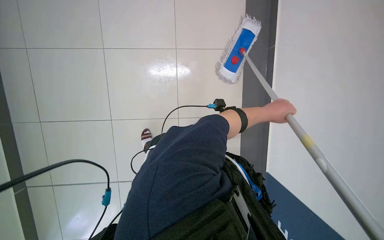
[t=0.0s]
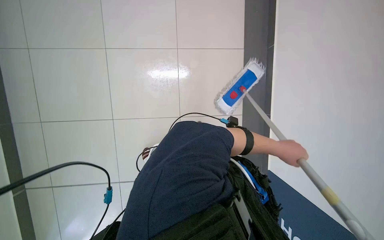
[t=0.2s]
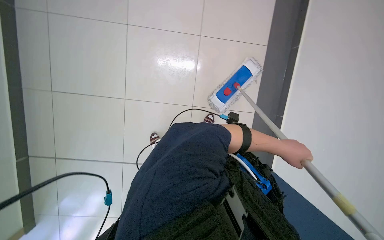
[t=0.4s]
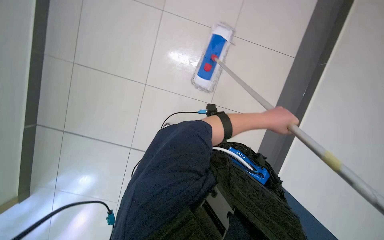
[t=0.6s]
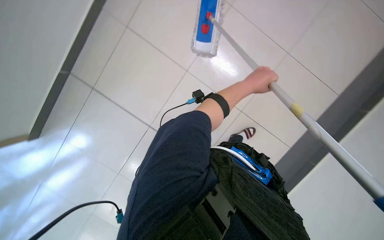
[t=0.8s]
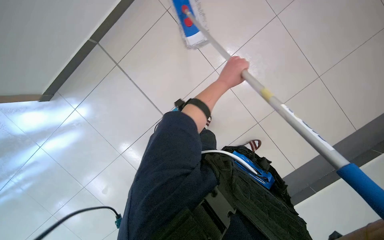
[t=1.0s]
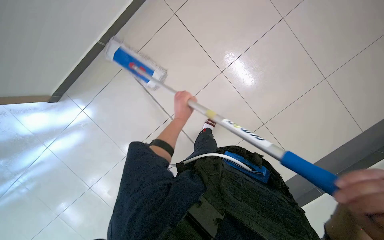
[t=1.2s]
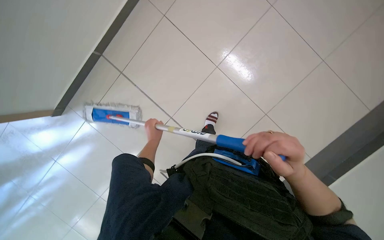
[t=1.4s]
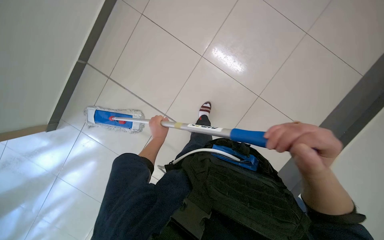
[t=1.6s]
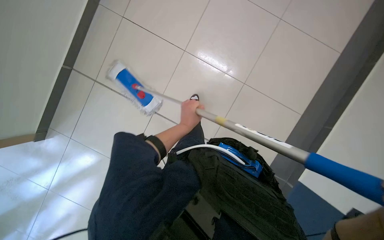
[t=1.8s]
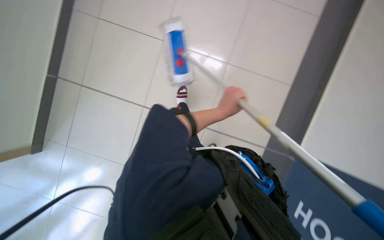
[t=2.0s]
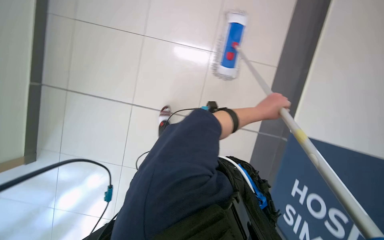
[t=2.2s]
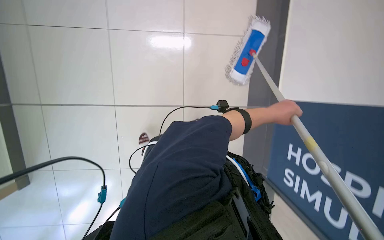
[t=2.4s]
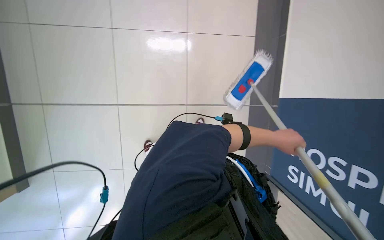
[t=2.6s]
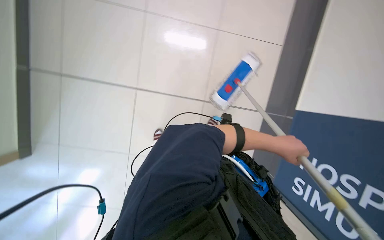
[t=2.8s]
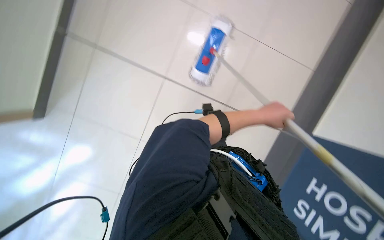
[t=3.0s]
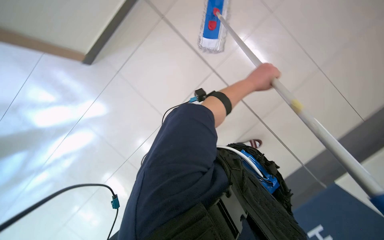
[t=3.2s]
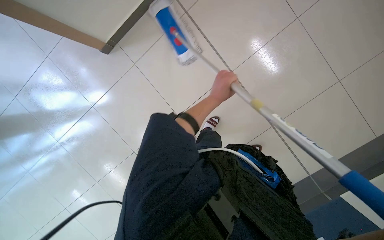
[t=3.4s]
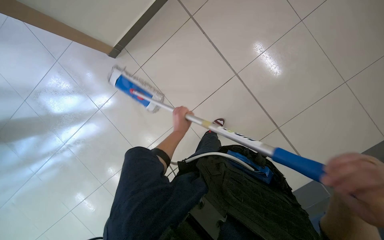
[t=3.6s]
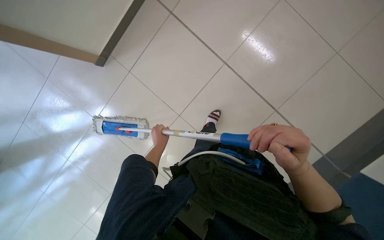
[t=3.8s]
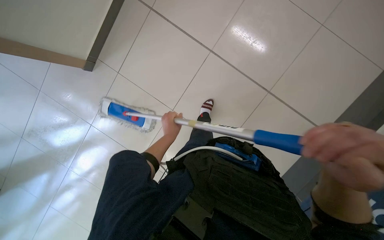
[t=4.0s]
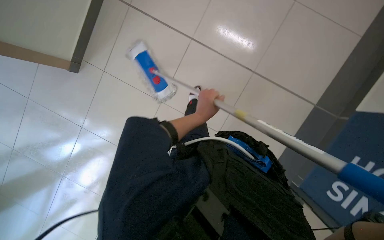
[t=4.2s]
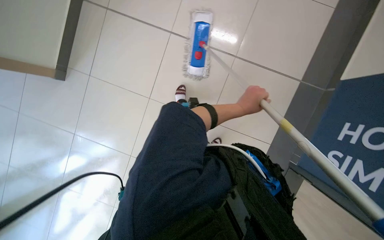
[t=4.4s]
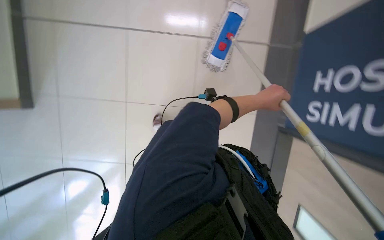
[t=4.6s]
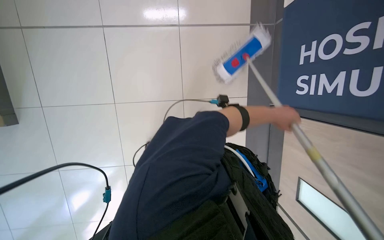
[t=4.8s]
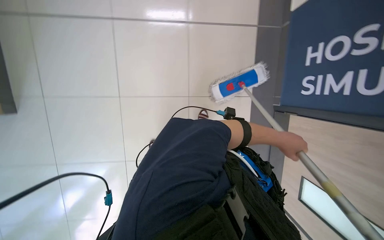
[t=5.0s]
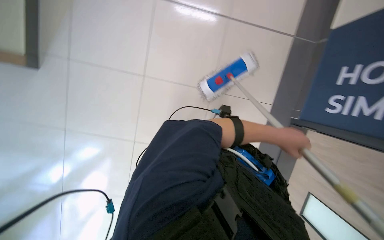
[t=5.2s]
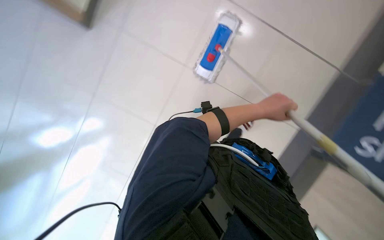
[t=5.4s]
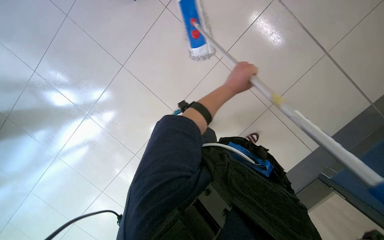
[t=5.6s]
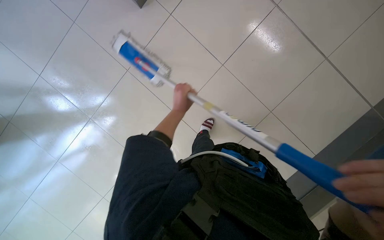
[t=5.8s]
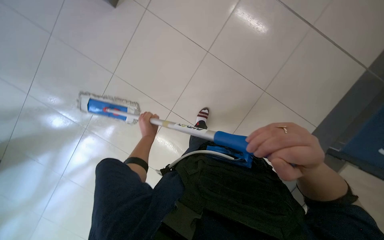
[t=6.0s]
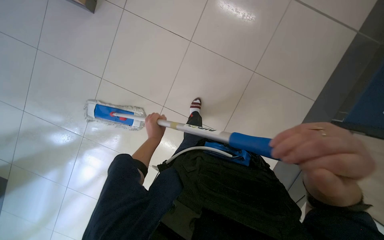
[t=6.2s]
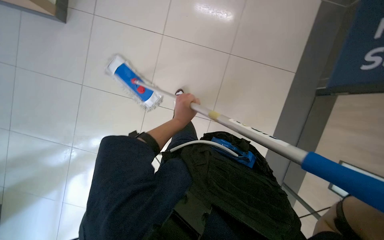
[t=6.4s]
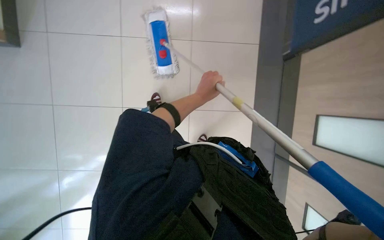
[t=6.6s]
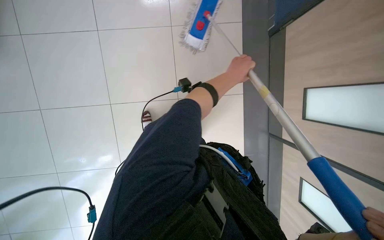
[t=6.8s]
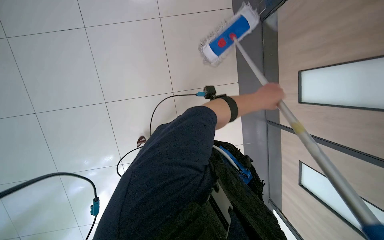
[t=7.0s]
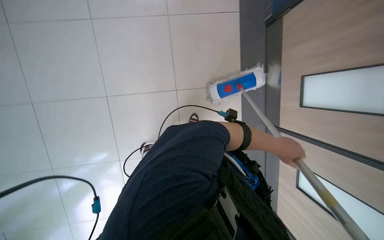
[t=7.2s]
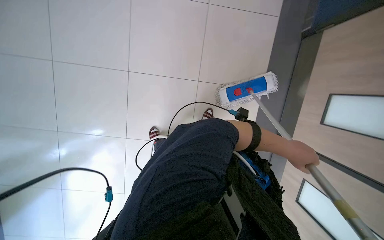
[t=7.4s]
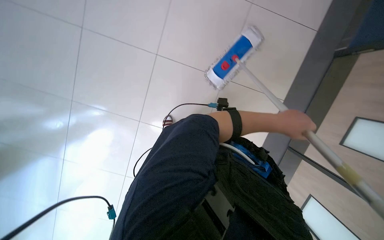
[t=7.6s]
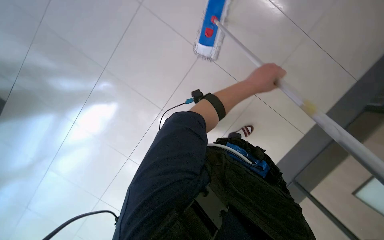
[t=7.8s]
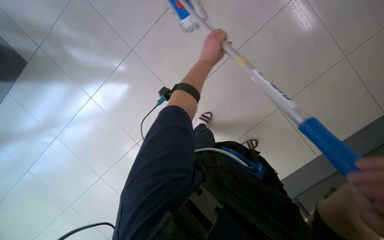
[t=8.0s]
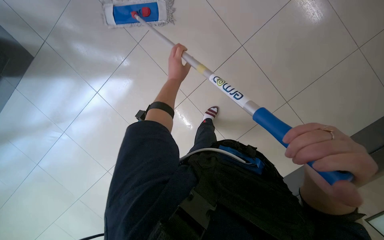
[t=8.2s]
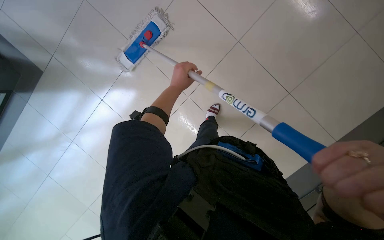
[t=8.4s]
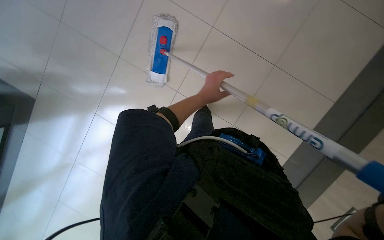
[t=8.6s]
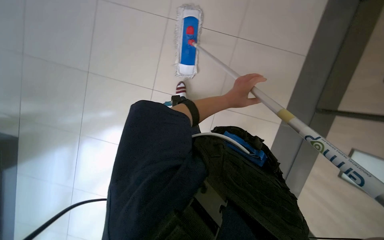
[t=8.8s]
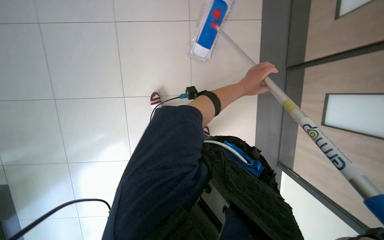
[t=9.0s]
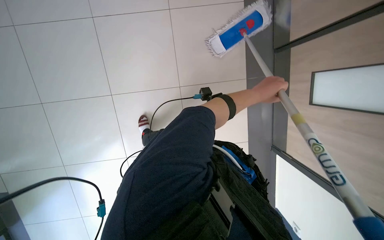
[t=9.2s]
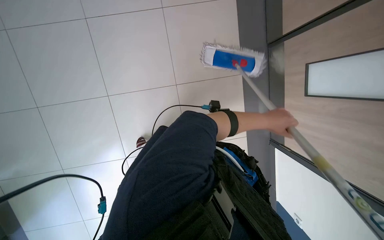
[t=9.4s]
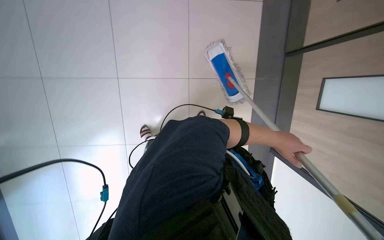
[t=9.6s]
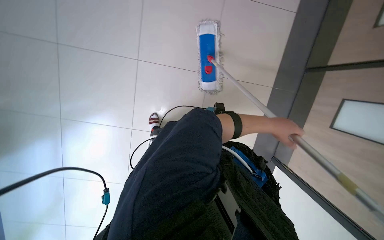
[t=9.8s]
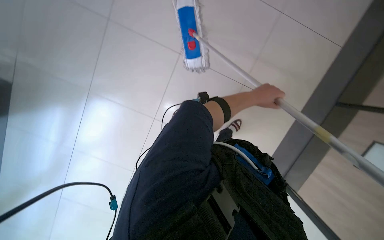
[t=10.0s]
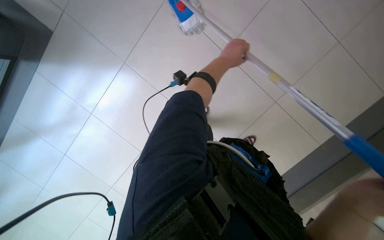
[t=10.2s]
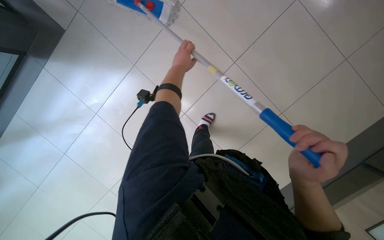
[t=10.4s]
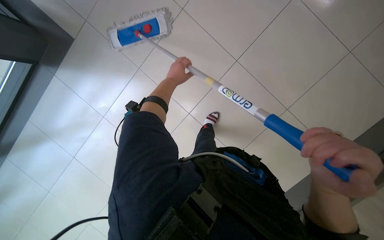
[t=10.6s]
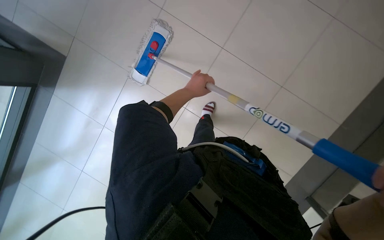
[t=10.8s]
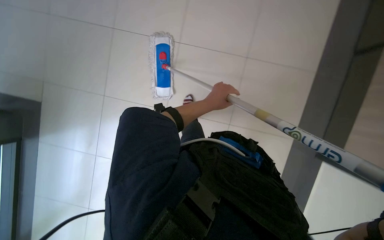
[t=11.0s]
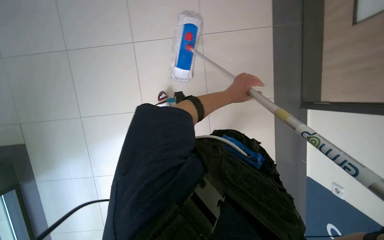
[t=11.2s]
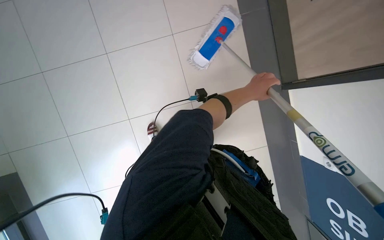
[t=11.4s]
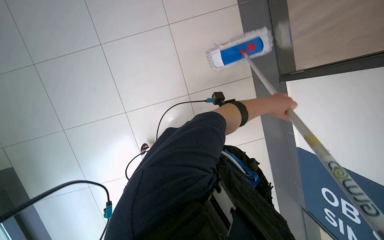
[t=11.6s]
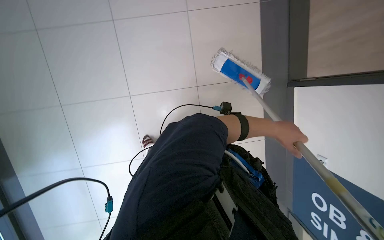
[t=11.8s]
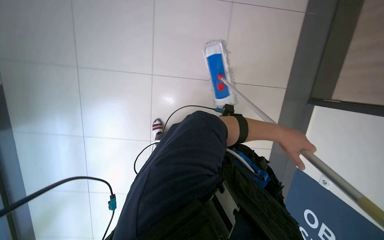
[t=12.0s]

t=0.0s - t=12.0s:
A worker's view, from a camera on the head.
Job: mopping floor.
The whole recording: Mopping tiled floor. The worker mops the tiled floor, occasionally moving the mop bucket and cleaning the mop head.
t=0.0s - t=1.6s: The left hand moves to the left and farther from the camera, approximately 35 cm.
t=1.6s - t=3.0s: The left hand shifts about 25 cm to the right and nearer to the camera.
t=3.0s - t=4.4s: The left hand moves about 30 cm to the left and comes back.
t=4.4s - t=6.0s: The view tips downward by some 15 degrees. The scene rotates counterclockwise by roughly 45 degrees.
t=7.6s - t=9.0s: The camera sweeps to the left, by about 30 degrees. The view tips downward by some 10 degrees. The left hand travels farther from the camera by about 15 cm, and reaches approximately 30 cm to the left, then returns.

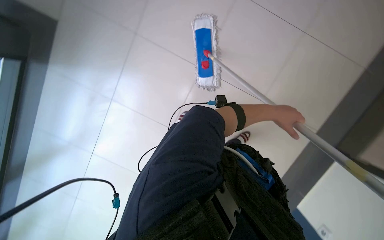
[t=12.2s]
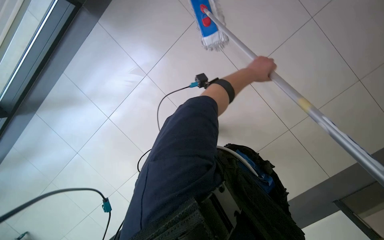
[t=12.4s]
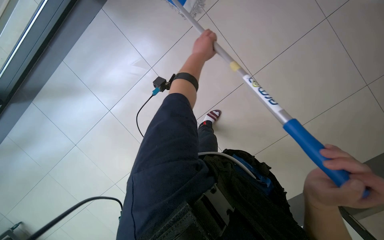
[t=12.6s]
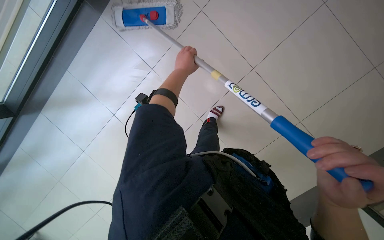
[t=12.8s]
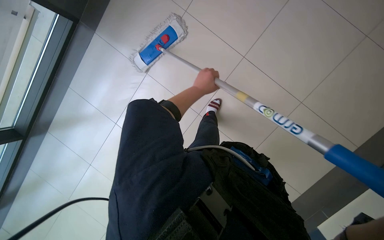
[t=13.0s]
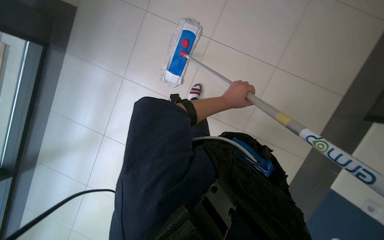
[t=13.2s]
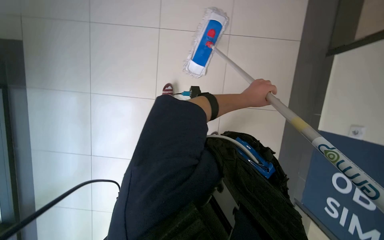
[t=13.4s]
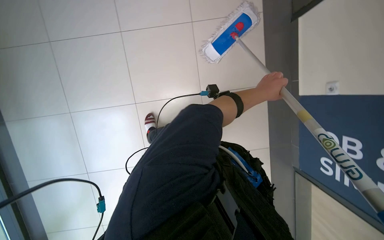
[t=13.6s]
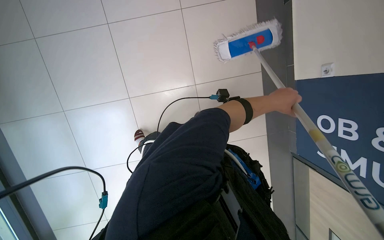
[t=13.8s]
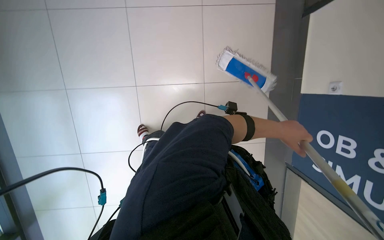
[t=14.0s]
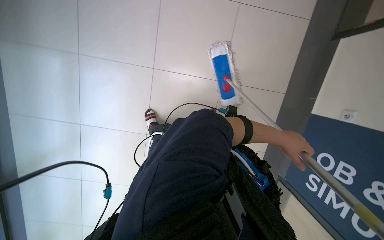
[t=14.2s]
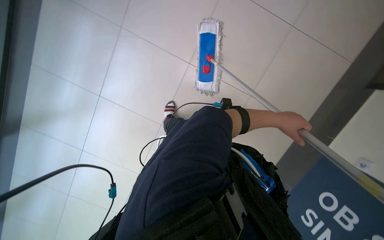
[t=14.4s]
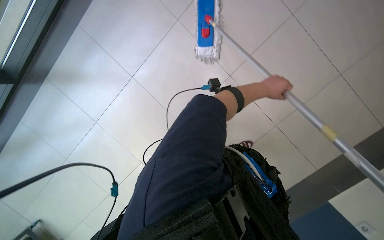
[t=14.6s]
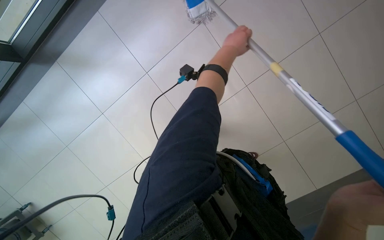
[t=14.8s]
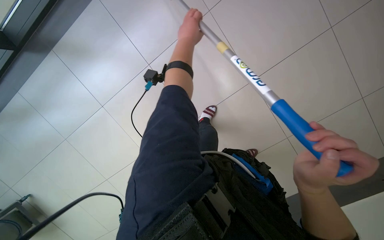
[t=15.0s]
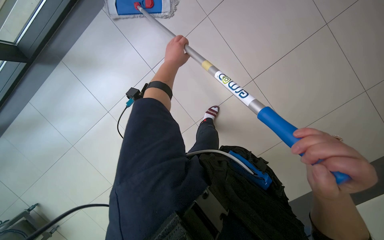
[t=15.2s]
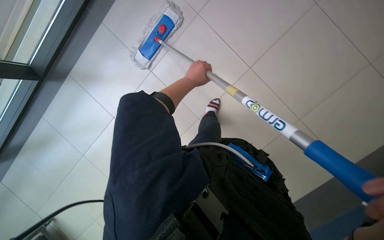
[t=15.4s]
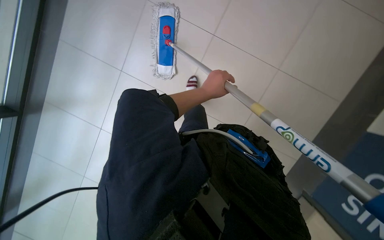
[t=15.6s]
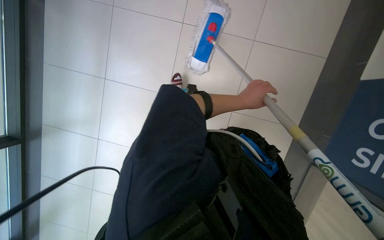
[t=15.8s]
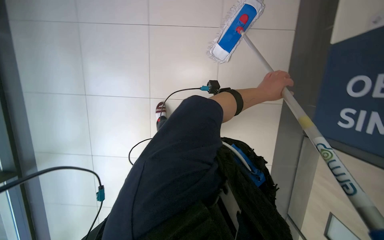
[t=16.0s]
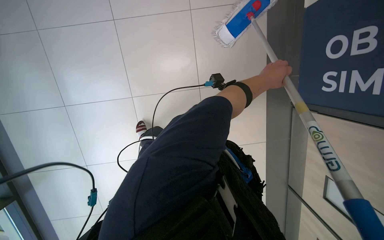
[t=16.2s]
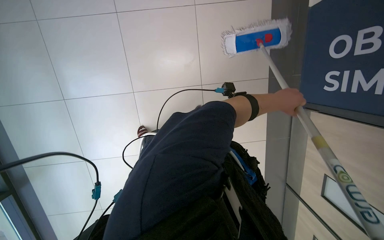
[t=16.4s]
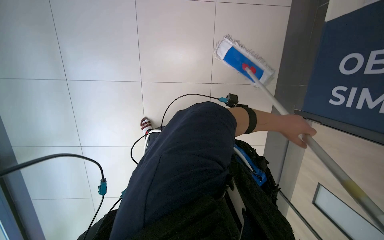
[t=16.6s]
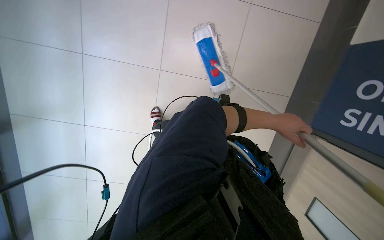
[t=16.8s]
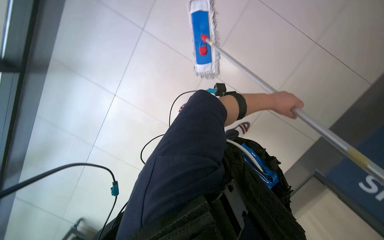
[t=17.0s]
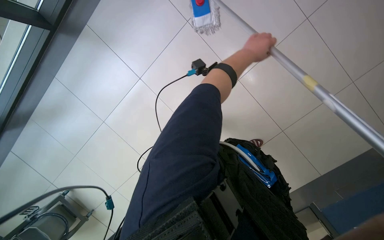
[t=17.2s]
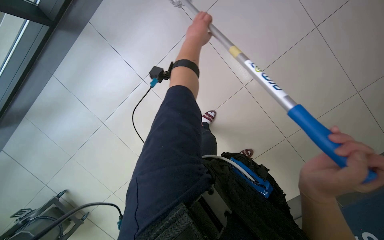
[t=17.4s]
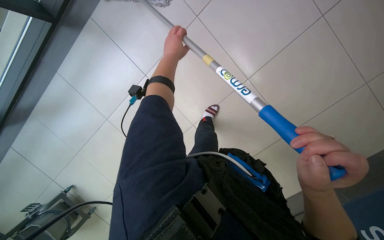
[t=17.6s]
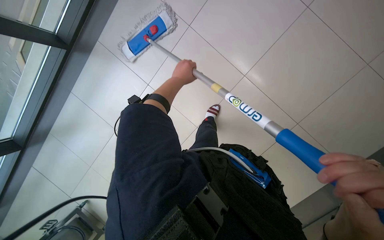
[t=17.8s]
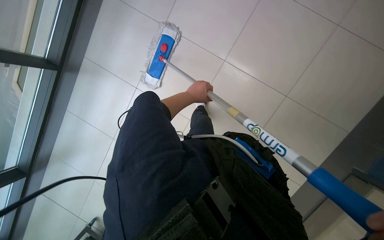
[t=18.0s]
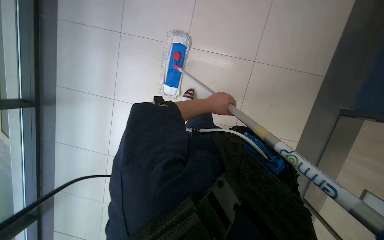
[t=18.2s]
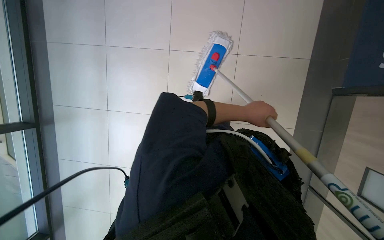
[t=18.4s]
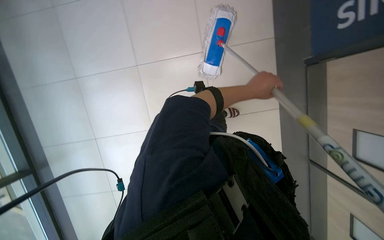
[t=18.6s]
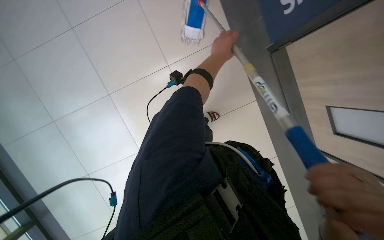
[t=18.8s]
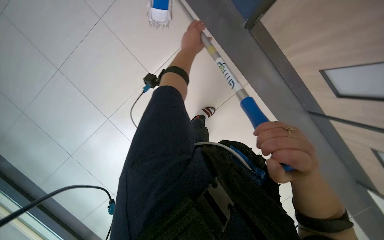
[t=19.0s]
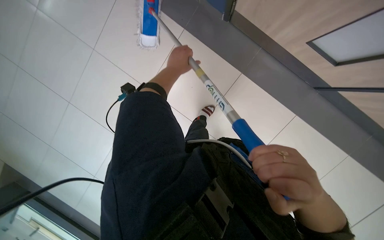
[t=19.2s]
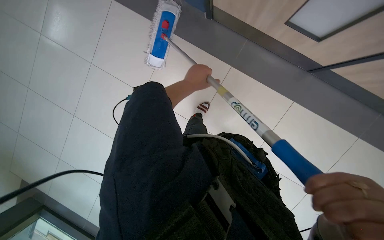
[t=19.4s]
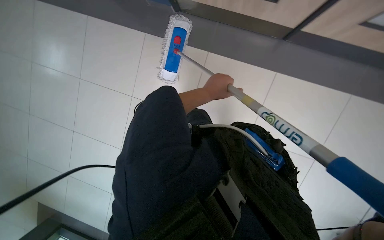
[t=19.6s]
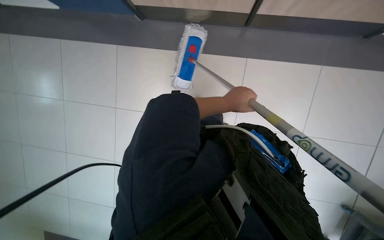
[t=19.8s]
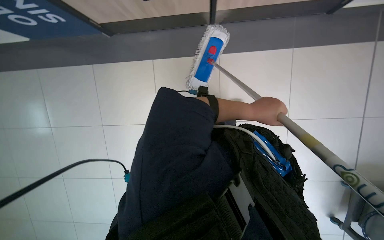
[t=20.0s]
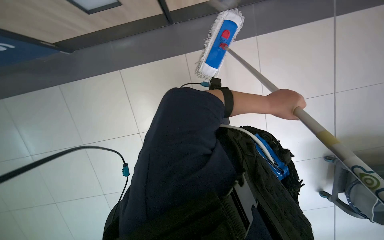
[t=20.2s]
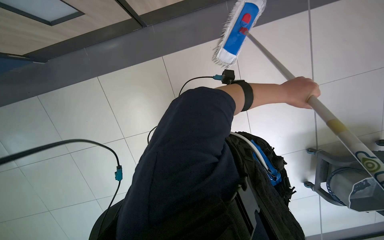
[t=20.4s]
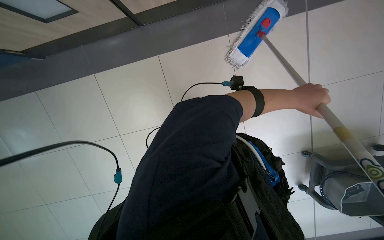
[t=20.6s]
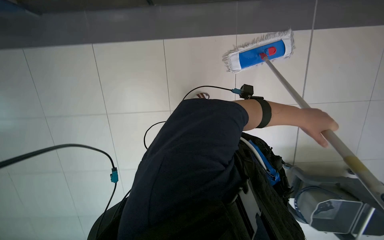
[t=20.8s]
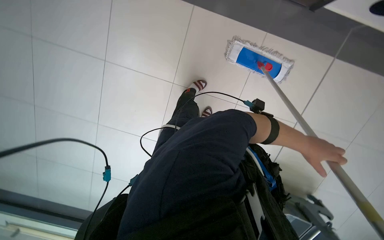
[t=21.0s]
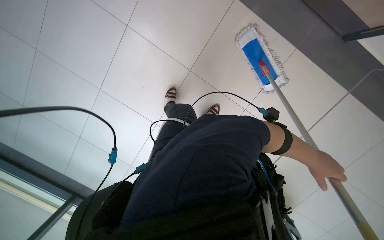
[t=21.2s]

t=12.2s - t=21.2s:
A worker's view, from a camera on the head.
Job: mopping floor.
The whole recording: Mopping tiled floor. The worker mops the tiled floor, occasionally moving the mop bucket and cleaning the mop head.
t=13.8s - t=15.2s: The view tips downward by approximately 15 degrees. The left hand moves to the left, some 40 cm.
t=15.2s - t=16.6s: The scene rotates clockwise by roughly 25 degrees. The left hand is displaced down the picture and to the right by approximately 25 cm.
